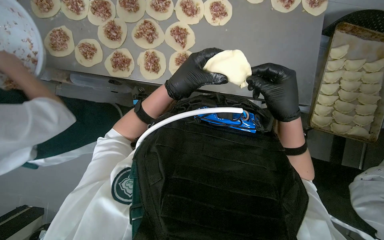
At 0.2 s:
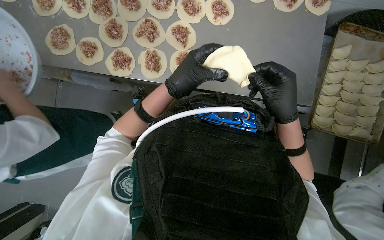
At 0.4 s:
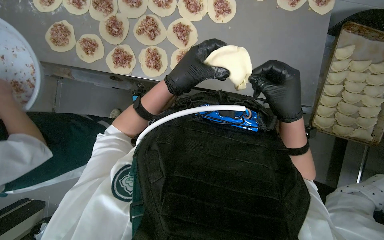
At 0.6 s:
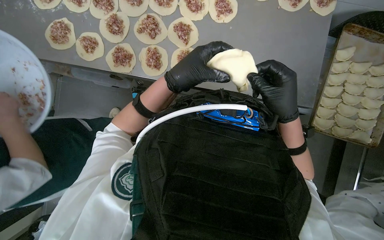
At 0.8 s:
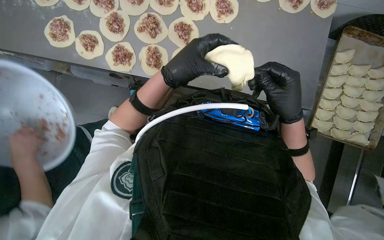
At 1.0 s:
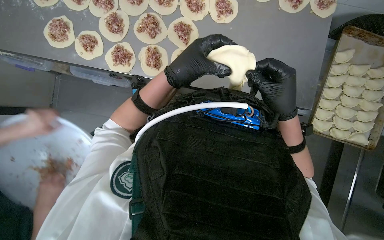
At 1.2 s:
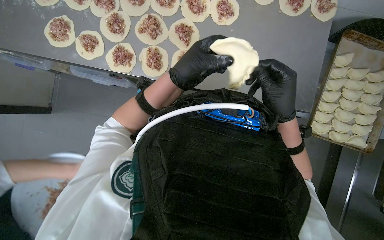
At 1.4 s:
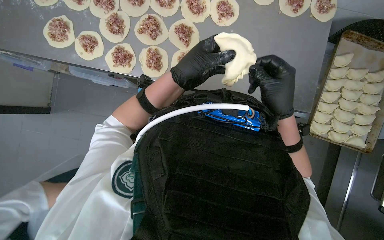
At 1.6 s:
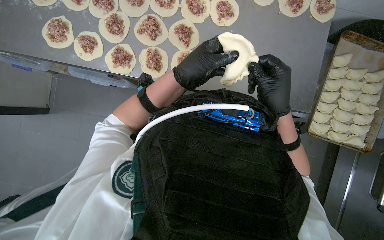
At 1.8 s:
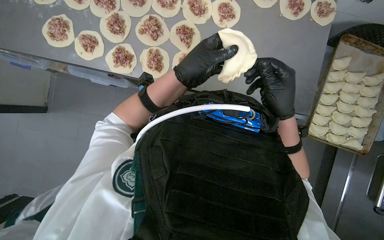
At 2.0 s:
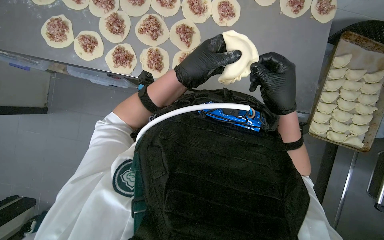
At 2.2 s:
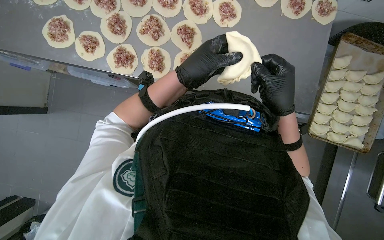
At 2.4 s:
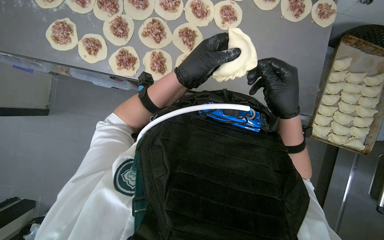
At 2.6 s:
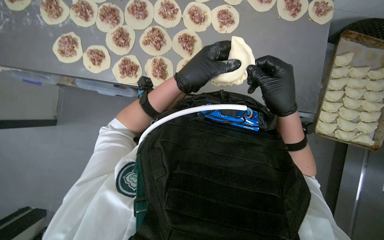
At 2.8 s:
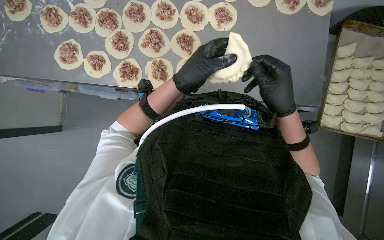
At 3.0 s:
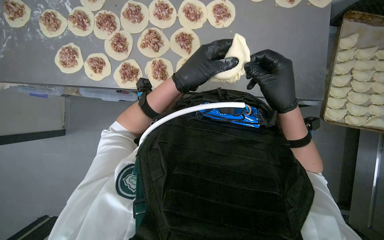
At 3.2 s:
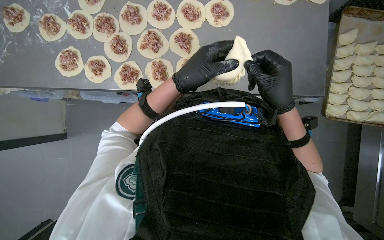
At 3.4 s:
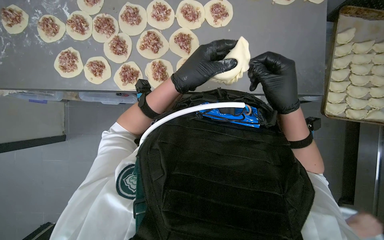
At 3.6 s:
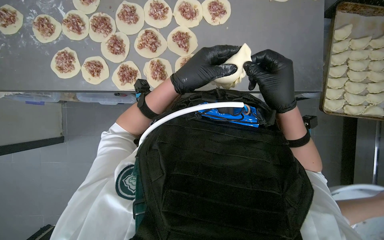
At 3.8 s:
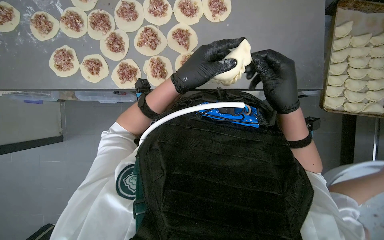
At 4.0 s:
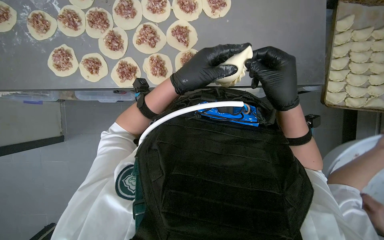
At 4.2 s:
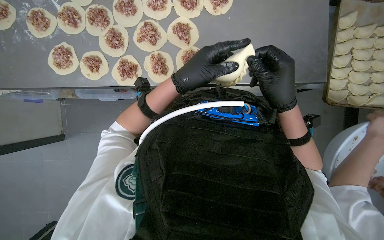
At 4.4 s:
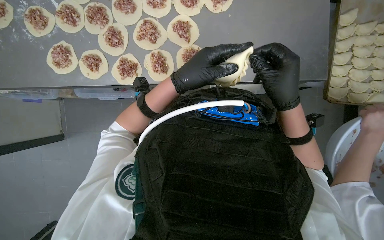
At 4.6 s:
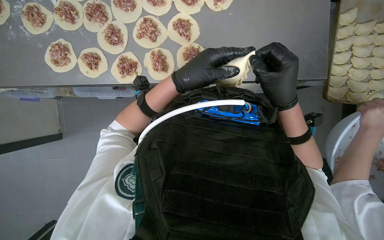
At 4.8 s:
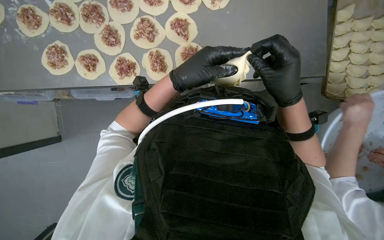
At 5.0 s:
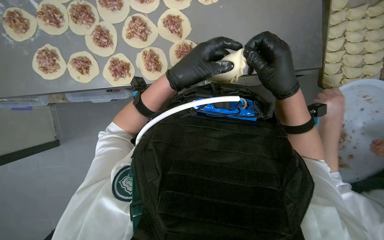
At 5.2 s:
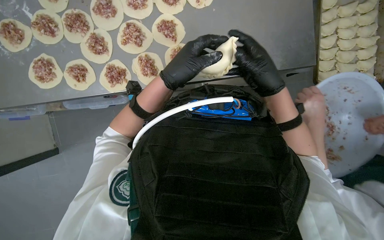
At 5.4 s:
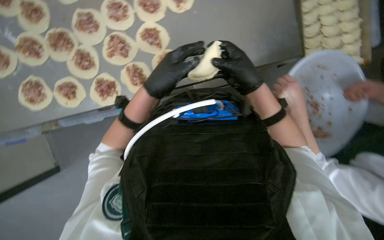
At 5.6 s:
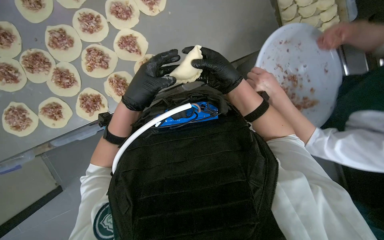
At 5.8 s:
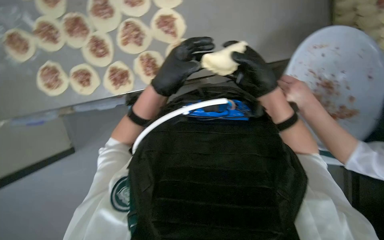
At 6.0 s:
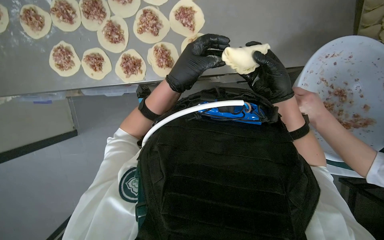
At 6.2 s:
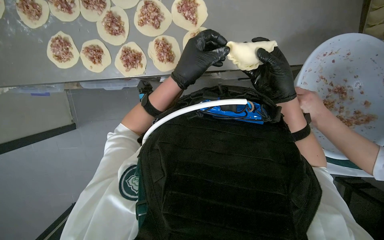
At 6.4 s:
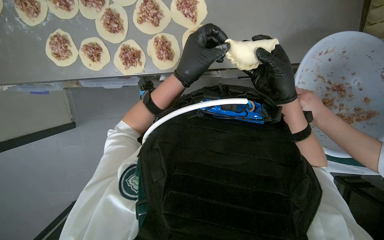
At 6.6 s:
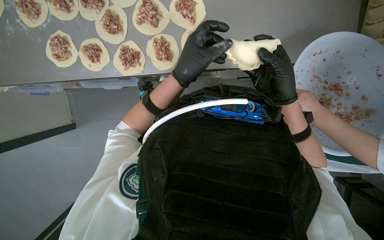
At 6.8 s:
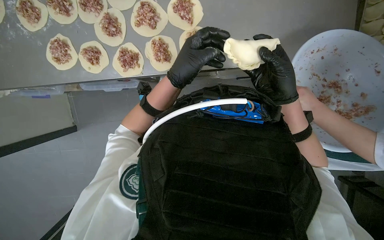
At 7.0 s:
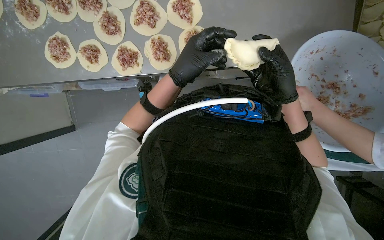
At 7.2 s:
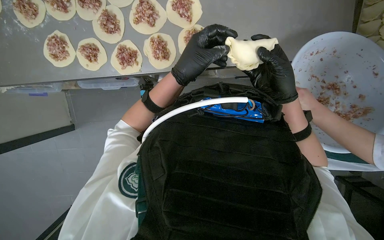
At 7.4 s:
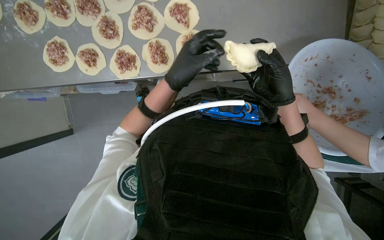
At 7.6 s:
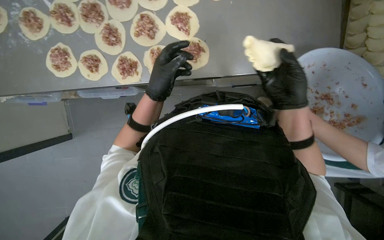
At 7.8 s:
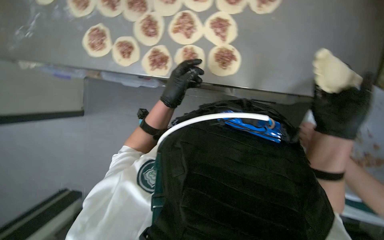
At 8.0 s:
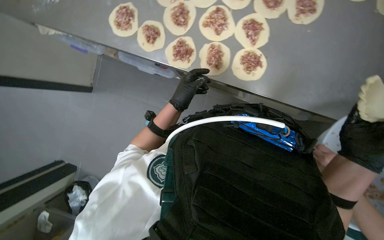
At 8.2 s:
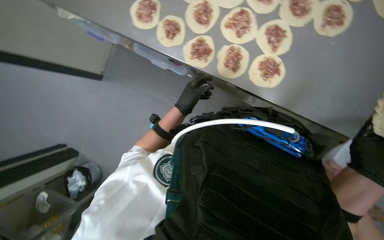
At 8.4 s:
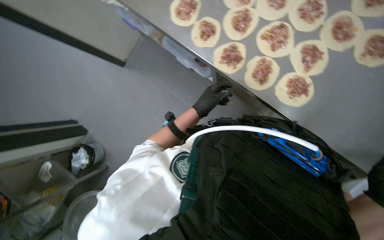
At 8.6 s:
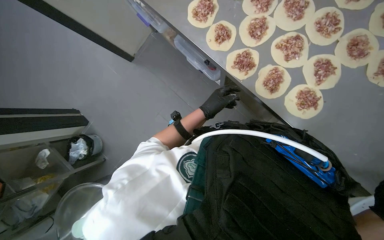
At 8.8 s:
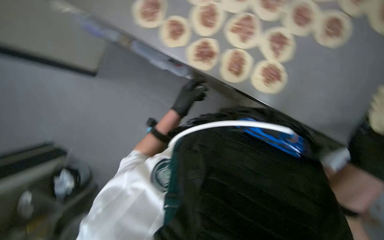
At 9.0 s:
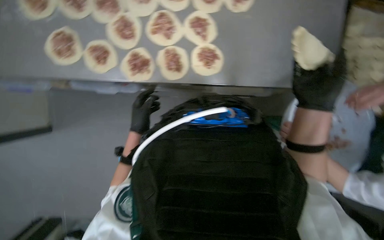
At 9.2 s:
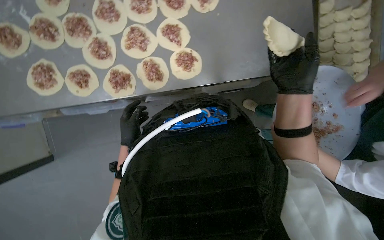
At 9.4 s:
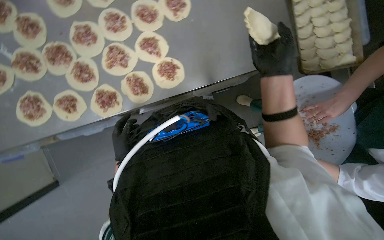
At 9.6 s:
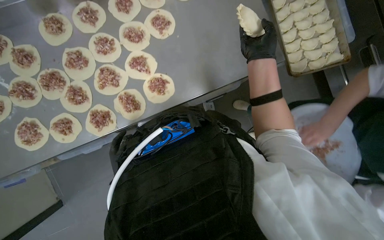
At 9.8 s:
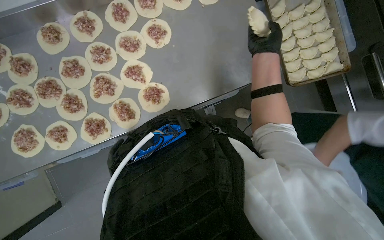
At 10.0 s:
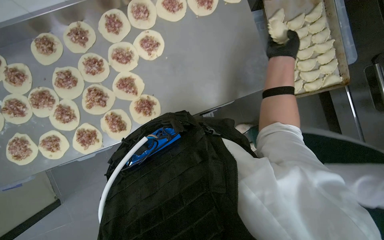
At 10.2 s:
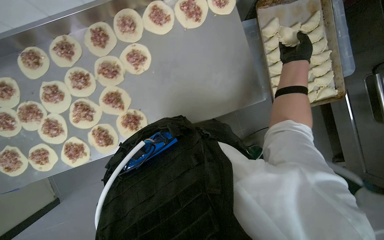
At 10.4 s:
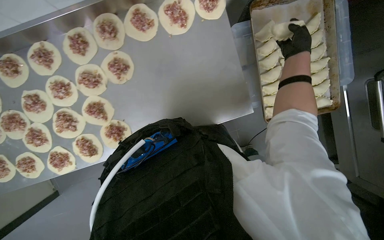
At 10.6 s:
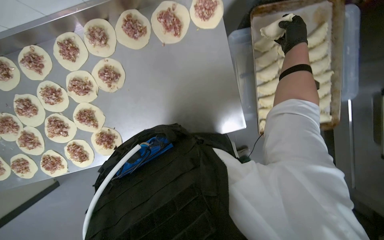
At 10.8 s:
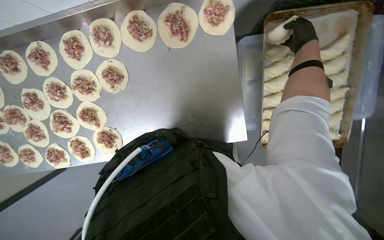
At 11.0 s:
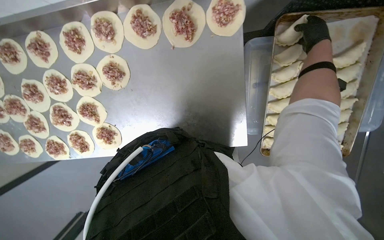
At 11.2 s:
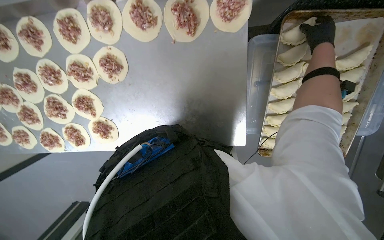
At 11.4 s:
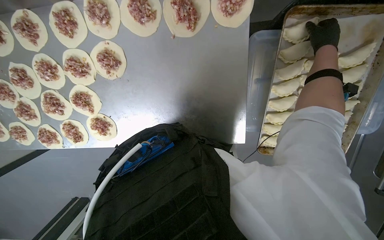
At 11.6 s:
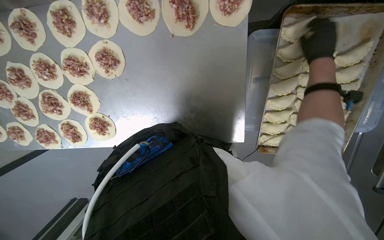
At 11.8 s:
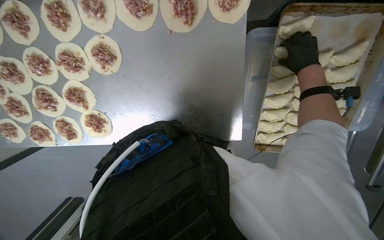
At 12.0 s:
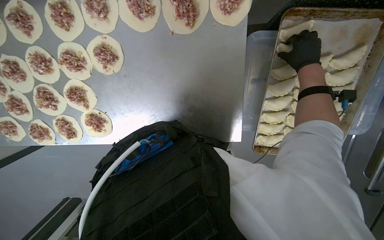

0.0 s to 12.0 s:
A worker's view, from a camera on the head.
Job: preparing food.
The whole recording: Folding meat-filled dough into dumplings. The worker folds dough circles filled with meat into dumplings and places them on a tray.
0.0 to 4.4 s: The hands are busy where they are.
4.4 to 6.0 s: The right hand travels farther from the camera by about 10 cm.
6.0 to 7.6 s: The hands work in one place, with small movements.
9.0 to 10.4 s: The wearer moves roughly 50 cm.
10.4 to 12.0 s: The view tilts about 15 degrees downward.

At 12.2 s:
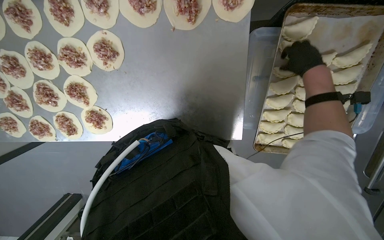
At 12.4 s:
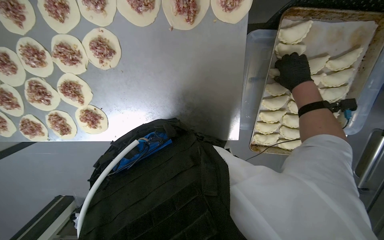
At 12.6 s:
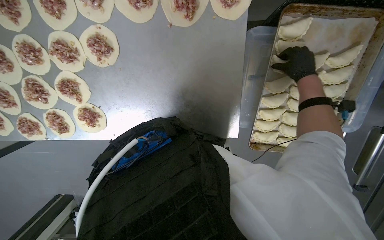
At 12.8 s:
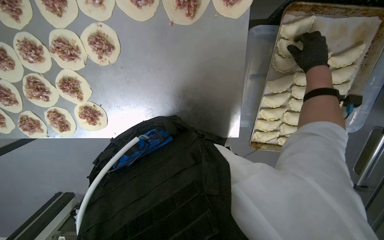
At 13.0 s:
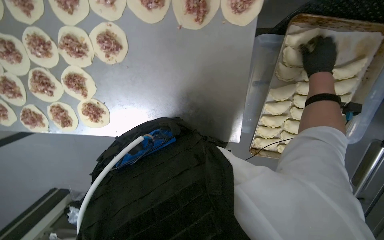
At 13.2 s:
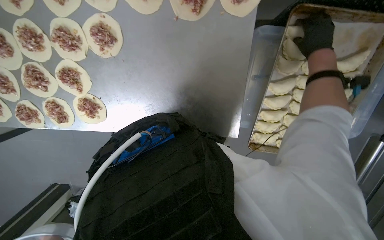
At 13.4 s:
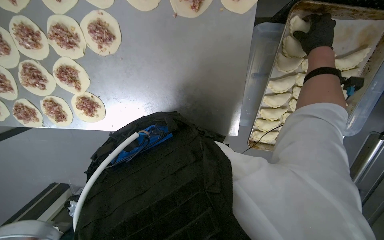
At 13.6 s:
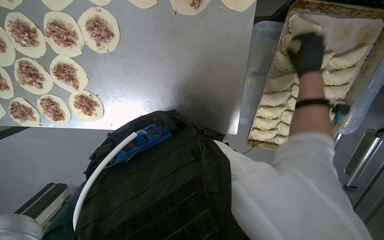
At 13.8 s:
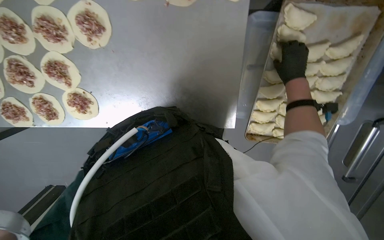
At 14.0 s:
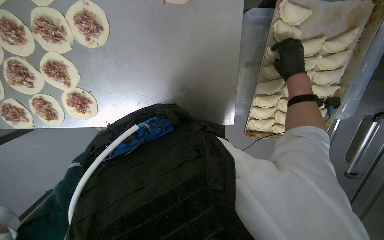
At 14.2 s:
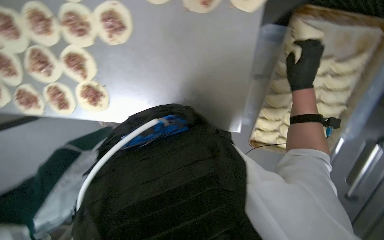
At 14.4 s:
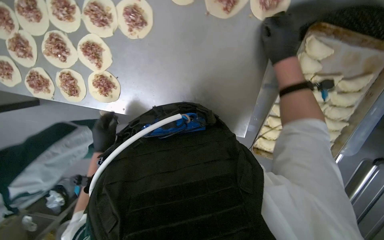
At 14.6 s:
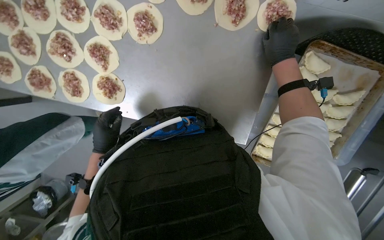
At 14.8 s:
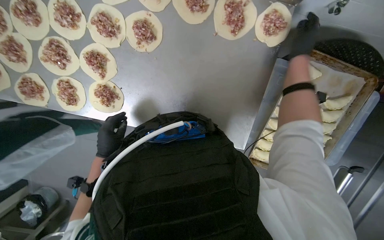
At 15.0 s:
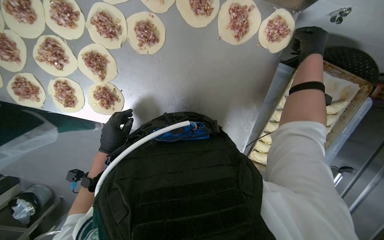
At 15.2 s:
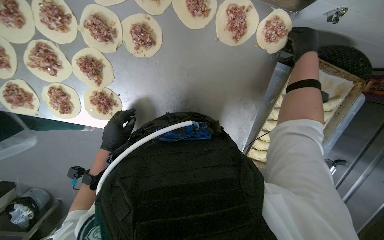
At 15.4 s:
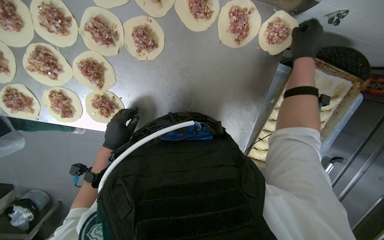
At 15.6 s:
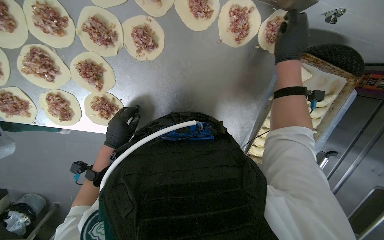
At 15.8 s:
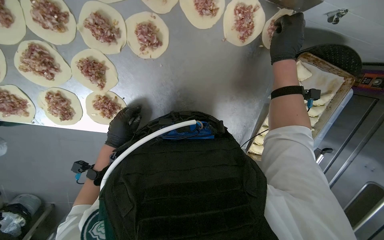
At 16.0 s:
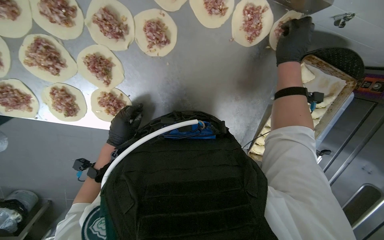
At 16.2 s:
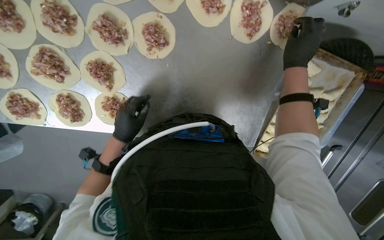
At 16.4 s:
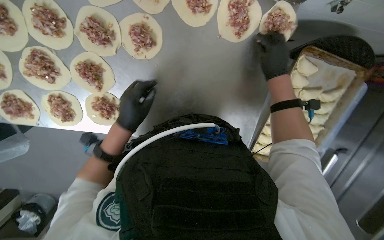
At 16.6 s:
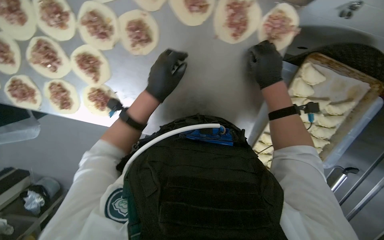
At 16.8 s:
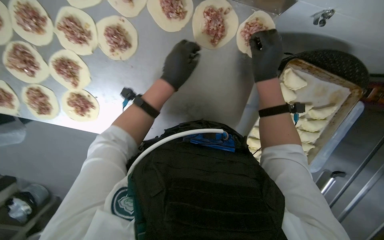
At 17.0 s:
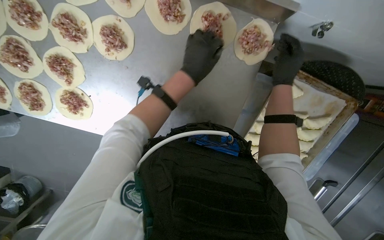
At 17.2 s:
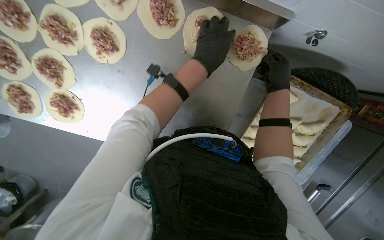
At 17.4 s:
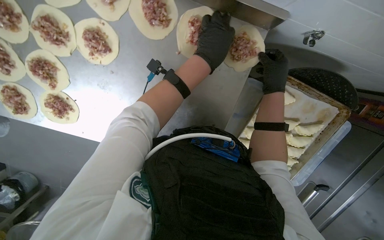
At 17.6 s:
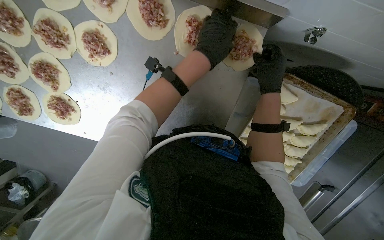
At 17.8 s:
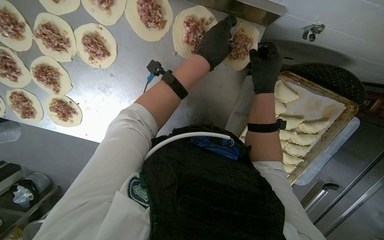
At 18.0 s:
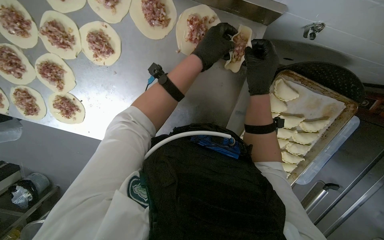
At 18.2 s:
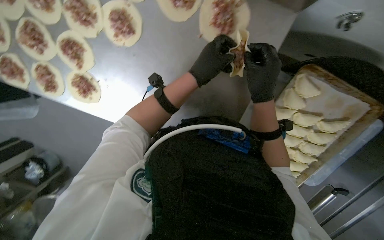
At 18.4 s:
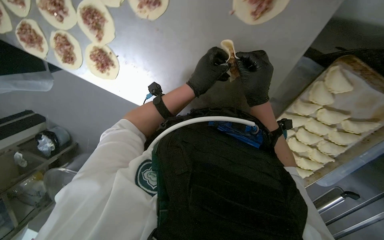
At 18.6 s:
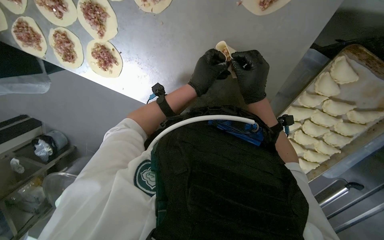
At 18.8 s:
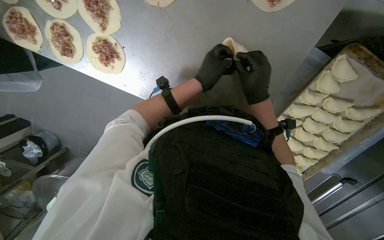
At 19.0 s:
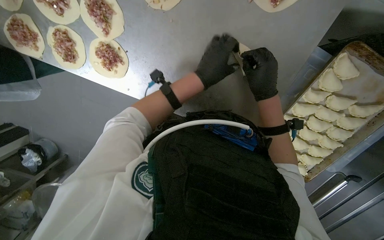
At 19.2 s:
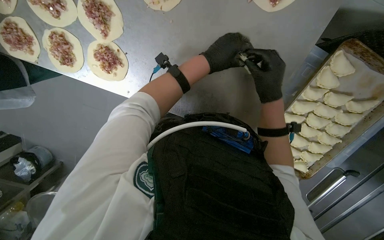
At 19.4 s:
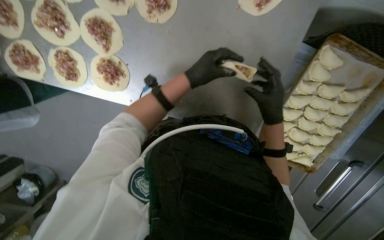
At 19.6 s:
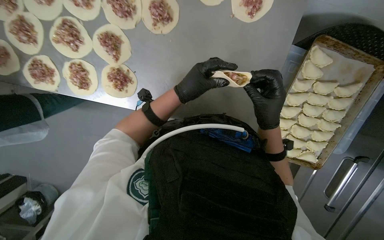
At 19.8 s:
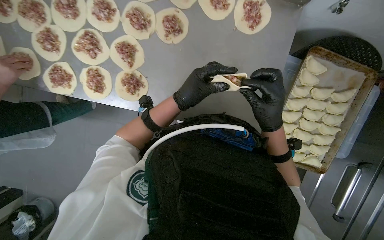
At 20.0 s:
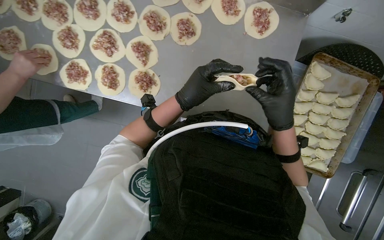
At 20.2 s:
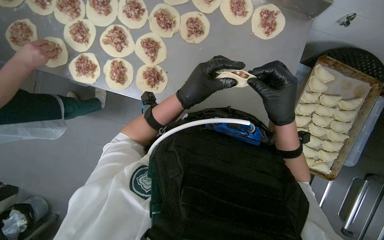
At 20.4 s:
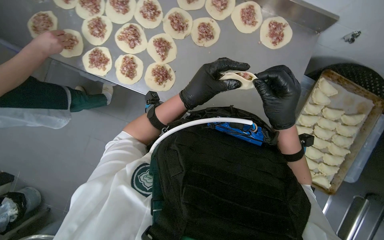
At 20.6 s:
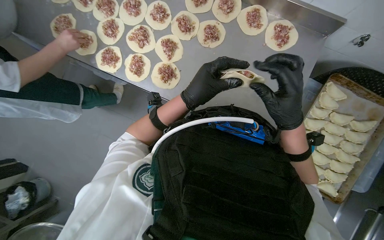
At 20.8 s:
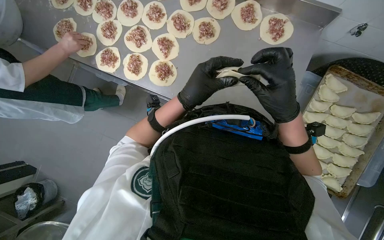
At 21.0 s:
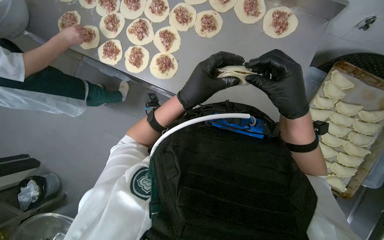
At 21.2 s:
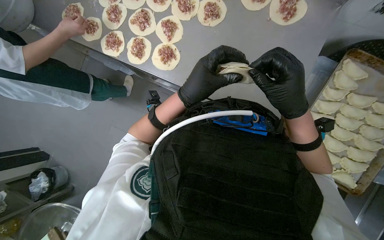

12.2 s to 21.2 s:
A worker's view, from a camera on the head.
Job: preparing food.
The whole recording: Folding meat-filled dough into dumplings. The worker folds dough circles filled with meat into dumplings and places them on a tray.
13.8 to 15.2 s: The right hand is displaced up the picture and nearer to the camera by about 25 cm.
15.2 to 16.6 s: The left hand goes roughly 25 cm to the right and up the picture. Meanwhile the right hand goes about 10 cm to the left.
16.6 to 18.2 s: The left hand heads to the right, covering roughly 20 cm.
18.2 to 19.8 s: The wearer looks roughly 15 degrees further upward. Both hands move down the picture, some 20 cm.
